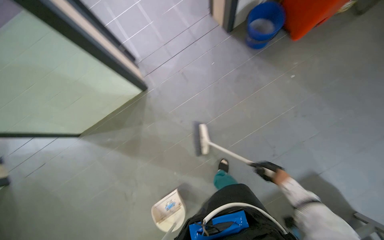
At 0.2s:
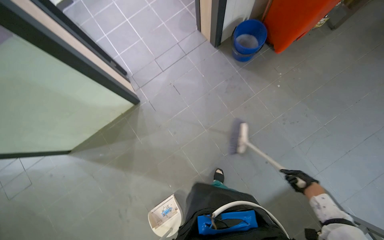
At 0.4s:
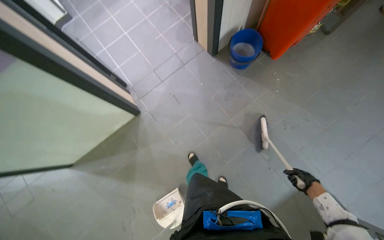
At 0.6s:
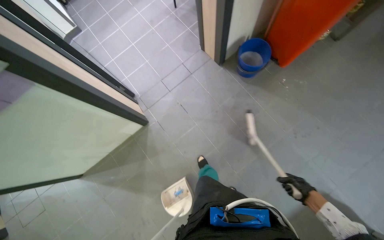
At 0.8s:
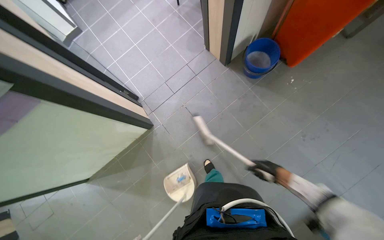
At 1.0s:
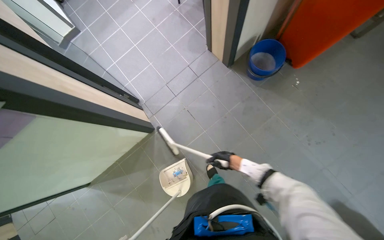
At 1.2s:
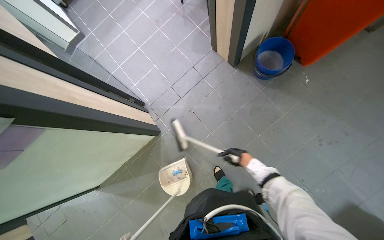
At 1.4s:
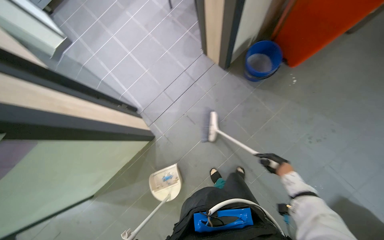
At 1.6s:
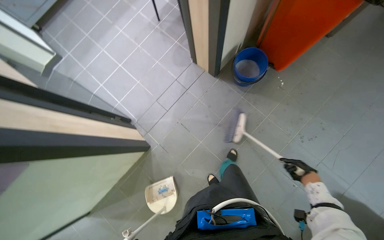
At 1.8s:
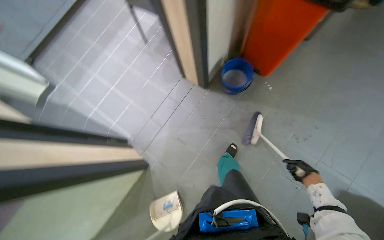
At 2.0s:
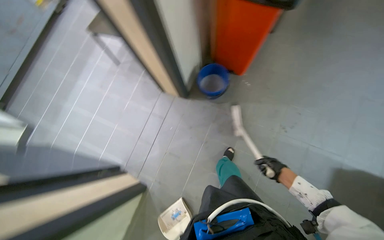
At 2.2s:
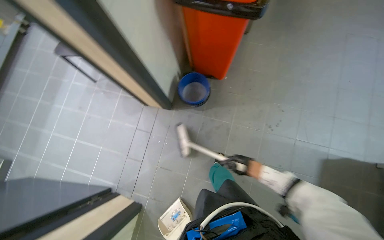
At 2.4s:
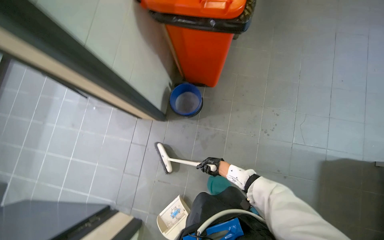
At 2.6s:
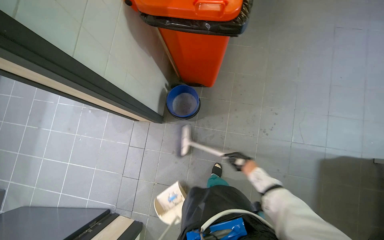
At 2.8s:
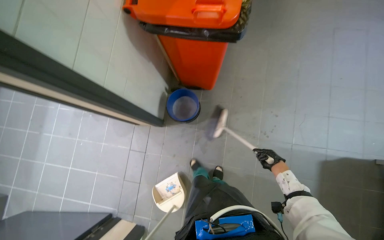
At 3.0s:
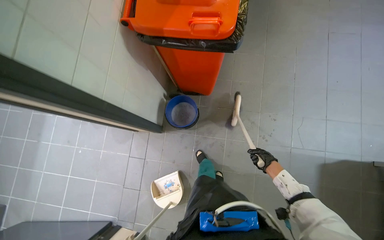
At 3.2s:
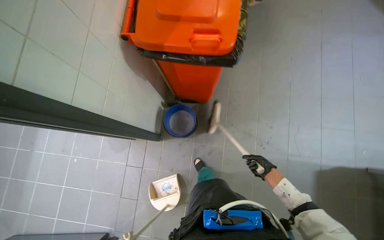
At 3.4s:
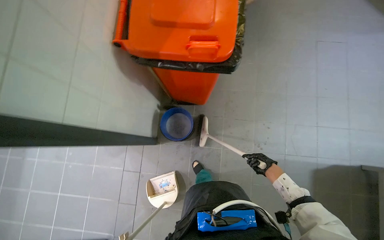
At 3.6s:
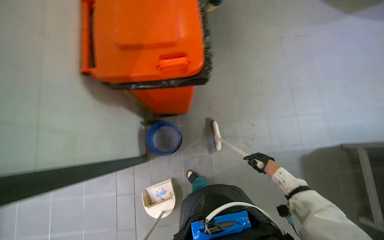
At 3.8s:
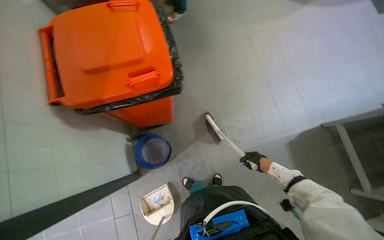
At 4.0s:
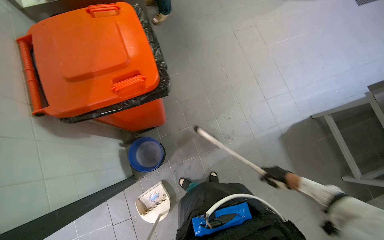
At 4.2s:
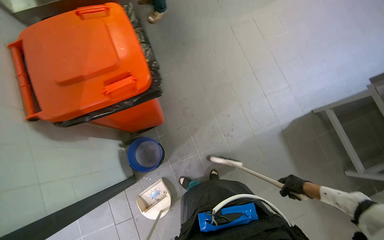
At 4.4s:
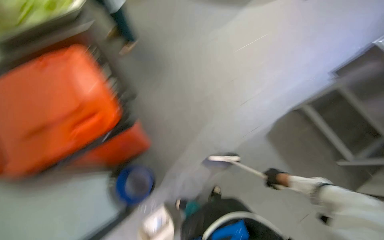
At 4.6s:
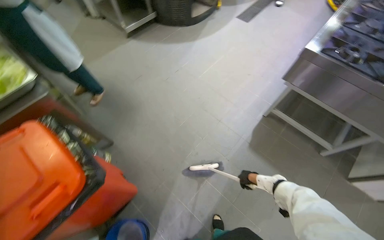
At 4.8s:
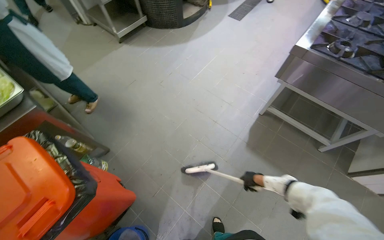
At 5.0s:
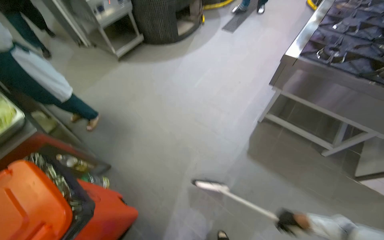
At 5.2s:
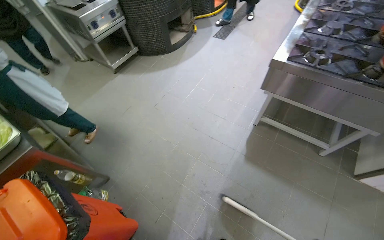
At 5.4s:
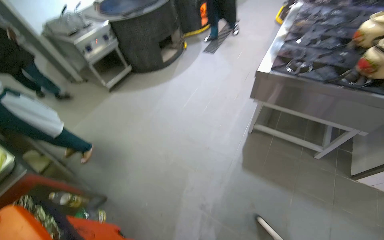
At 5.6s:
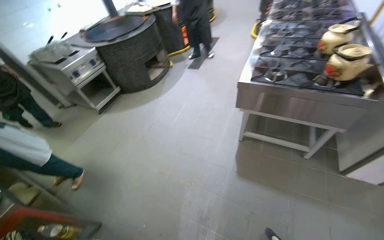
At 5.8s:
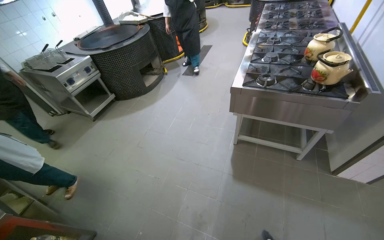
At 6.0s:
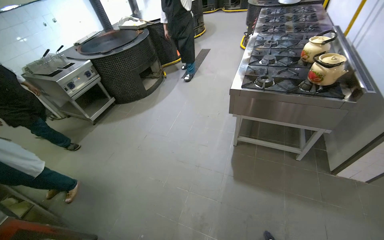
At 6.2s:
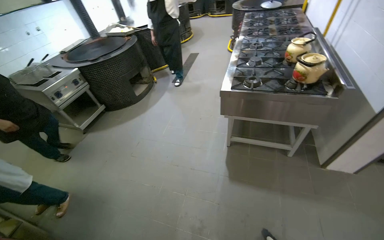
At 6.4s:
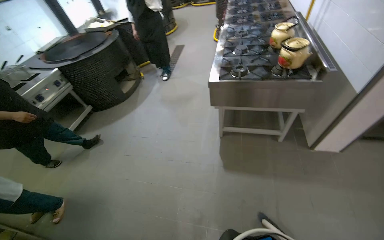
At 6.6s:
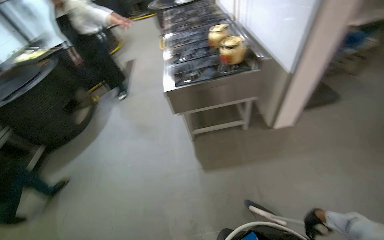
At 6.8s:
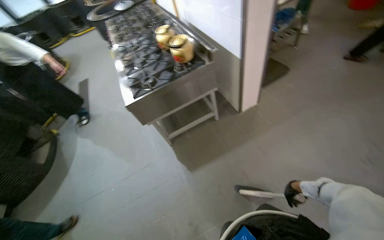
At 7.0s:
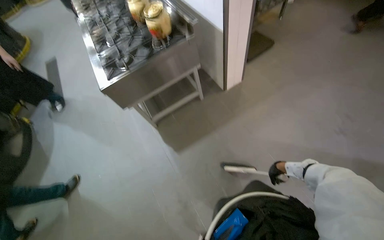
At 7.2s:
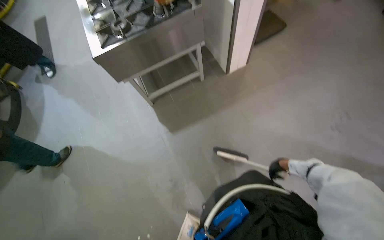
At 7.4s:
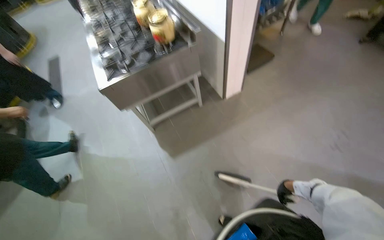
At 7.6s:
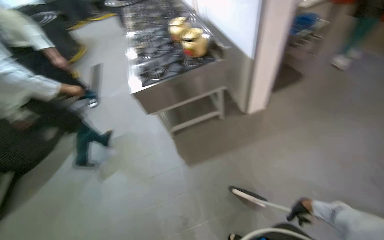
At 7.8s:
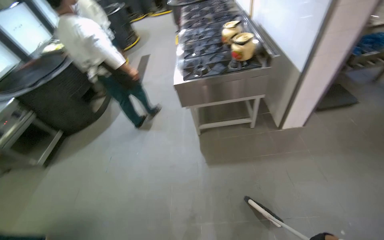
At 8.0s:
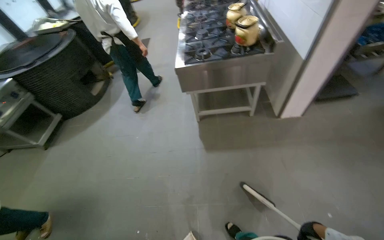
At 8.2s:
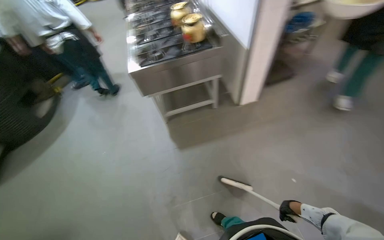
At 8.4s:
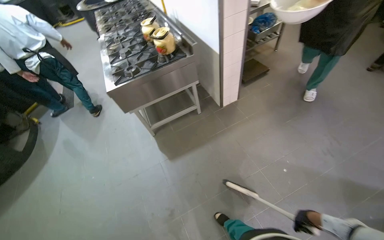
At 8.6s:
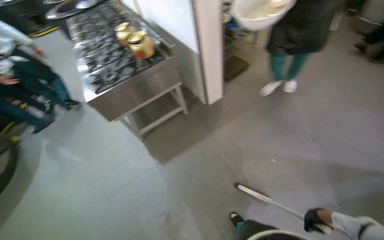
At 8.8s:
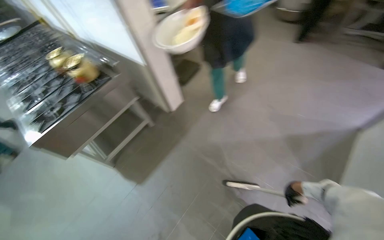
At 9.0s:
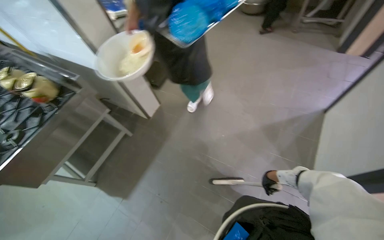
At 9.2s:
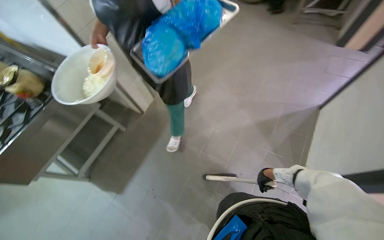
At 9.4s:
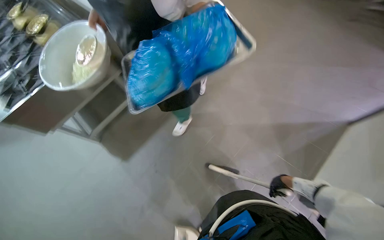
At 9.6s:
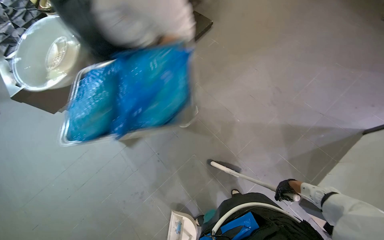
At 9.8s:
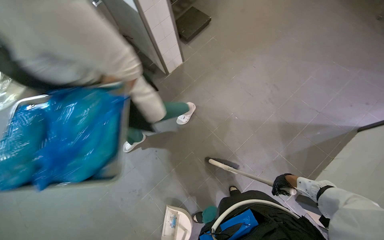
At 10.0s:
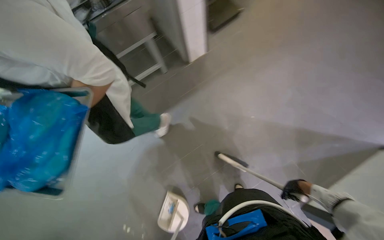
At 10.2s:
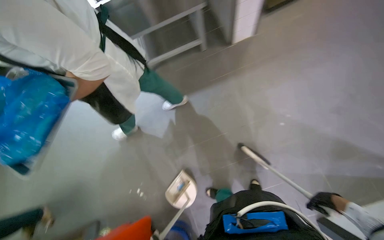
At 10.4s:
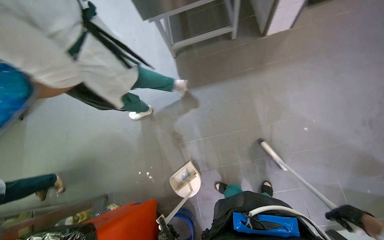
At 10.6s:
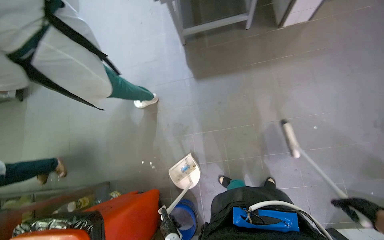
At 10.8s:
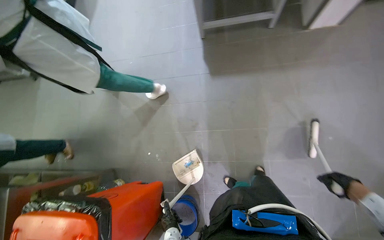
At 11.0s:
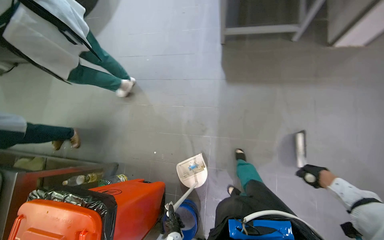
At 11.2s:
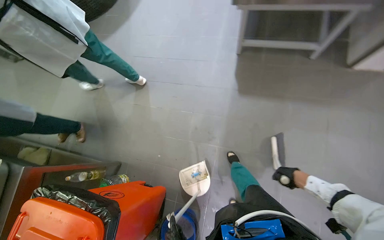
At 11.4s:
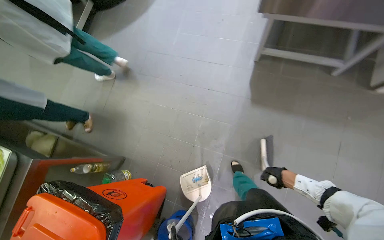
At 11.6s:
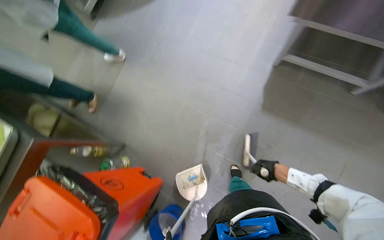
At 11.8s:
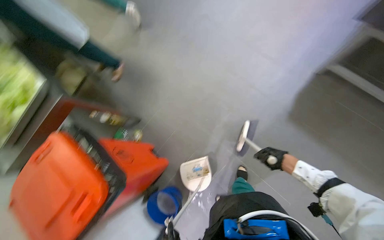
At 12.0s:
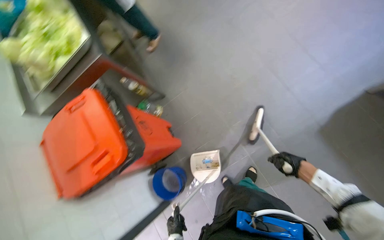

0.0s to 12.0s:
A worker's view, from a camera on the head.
Job: sweeping floor.
The whole recording: Sweeping kitchen floor. The worker sweeps the kitchen floor with a broom and dustpan, moving chairs to clean underneath them.
0.0s to 1.6s: The right hand moves left and right over about 35 cm, changing direction 2 times.
1.6s to 3.0s: The camera travels roughly 50 cm. Everything in view rotates roughly 35 degrees counterclockwise.
3.0s to 4.4s: The head turns to the right by roughly 40 degrees. The right hand travels nearer to the camera by some 15 cm.
4.4s to 6.0s: The wearer looks approximately 30 degrees further upward. The scene turns roughly 40 degrees counterclockwise in the picture.
6.0s to 7.6s: The wearer's head swings roughly 40 degrees to the right.
7.6s to 9.0s: The head rotates some 40 degrees to the right.
9.0s to 10.4s: The head rotates approximately 50 degrees to the left. The view tilts roughly 25 degrees downward.
10.4s to 12.0s: The camera is carried roughly 50 cm. The head rotates some 65 degrees to the left. The camera pitches downward, by roughly 20 degrees.

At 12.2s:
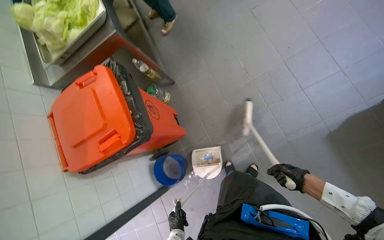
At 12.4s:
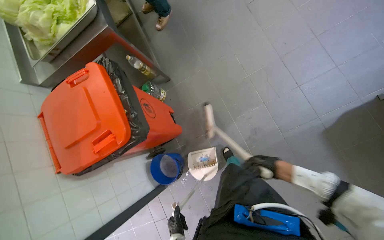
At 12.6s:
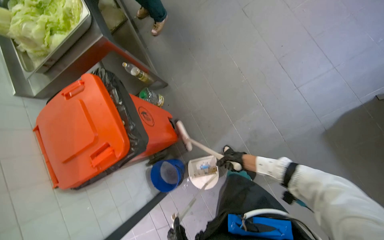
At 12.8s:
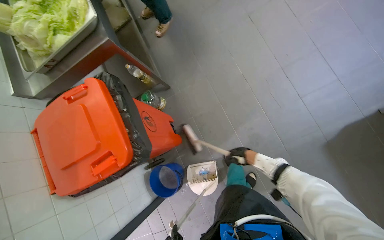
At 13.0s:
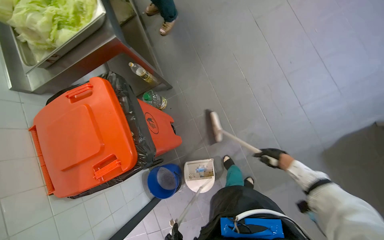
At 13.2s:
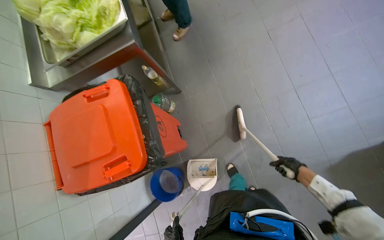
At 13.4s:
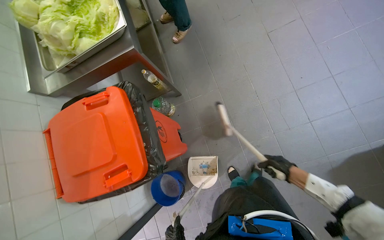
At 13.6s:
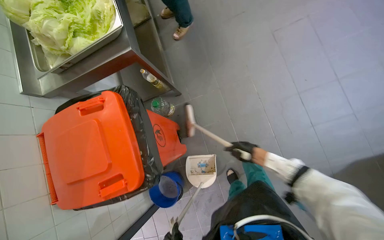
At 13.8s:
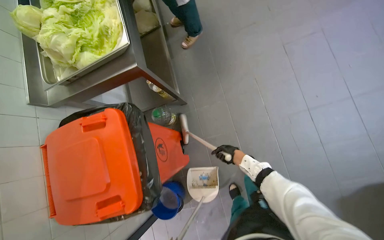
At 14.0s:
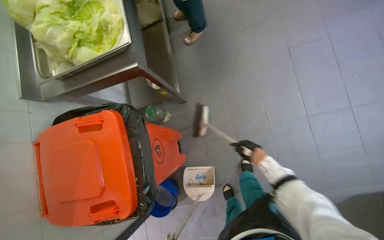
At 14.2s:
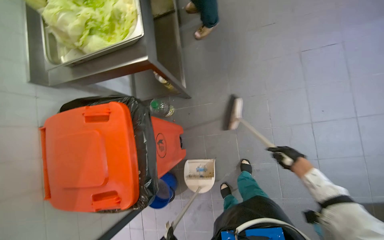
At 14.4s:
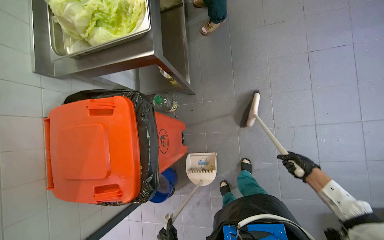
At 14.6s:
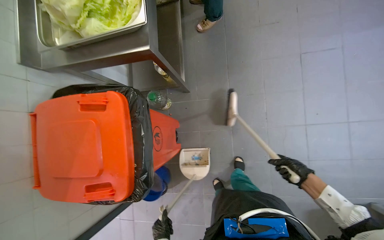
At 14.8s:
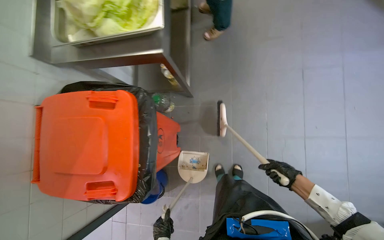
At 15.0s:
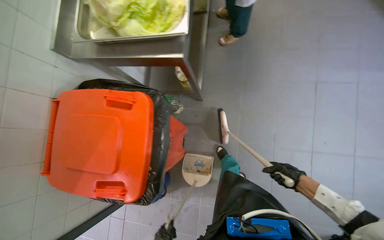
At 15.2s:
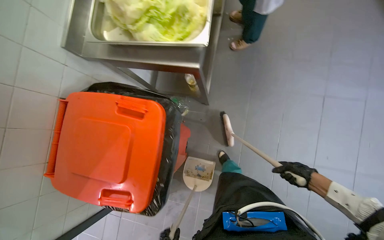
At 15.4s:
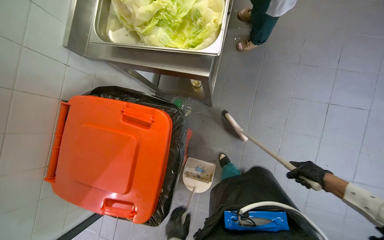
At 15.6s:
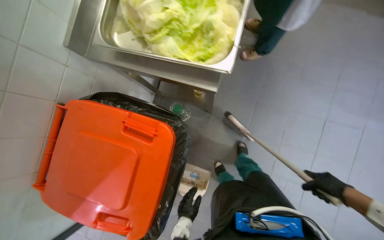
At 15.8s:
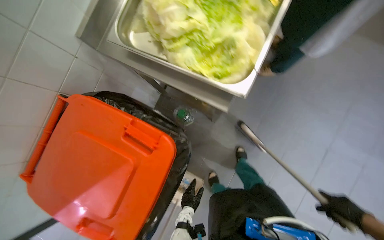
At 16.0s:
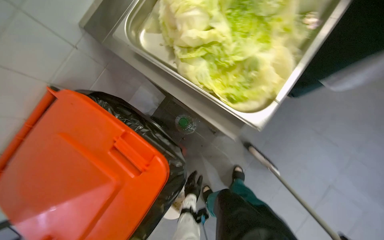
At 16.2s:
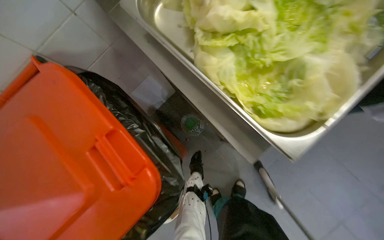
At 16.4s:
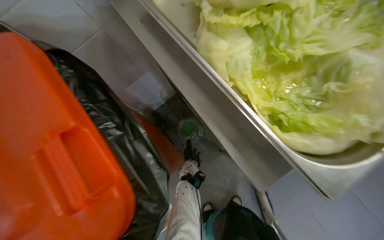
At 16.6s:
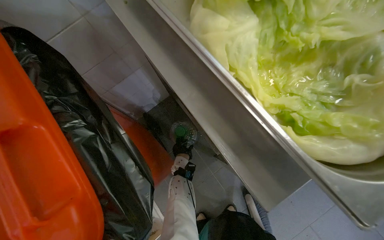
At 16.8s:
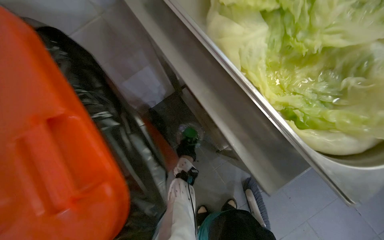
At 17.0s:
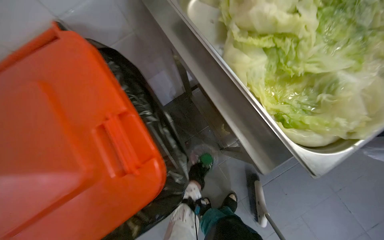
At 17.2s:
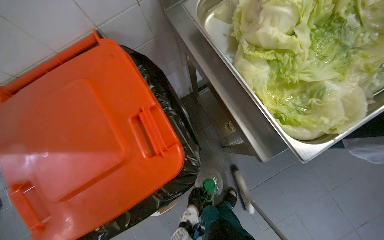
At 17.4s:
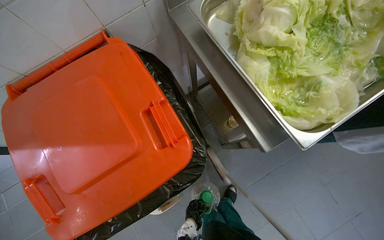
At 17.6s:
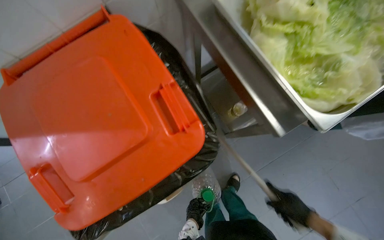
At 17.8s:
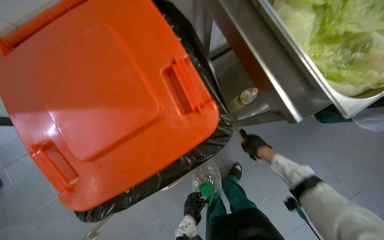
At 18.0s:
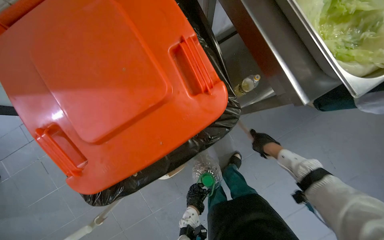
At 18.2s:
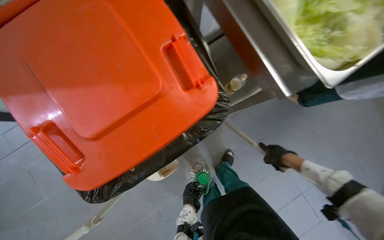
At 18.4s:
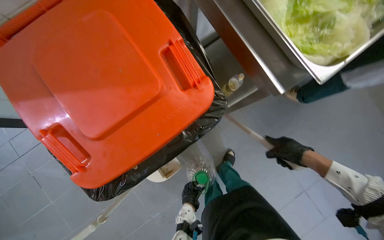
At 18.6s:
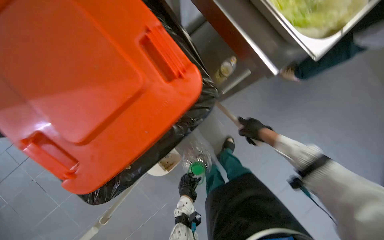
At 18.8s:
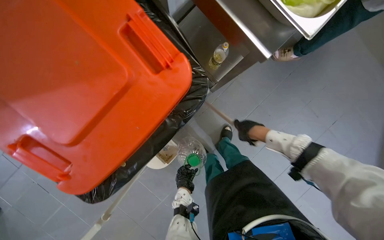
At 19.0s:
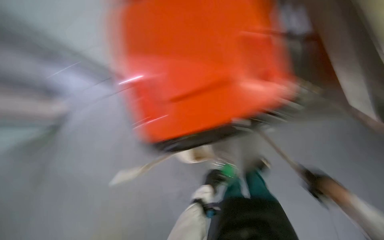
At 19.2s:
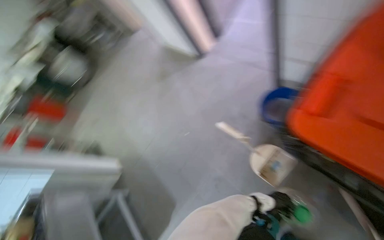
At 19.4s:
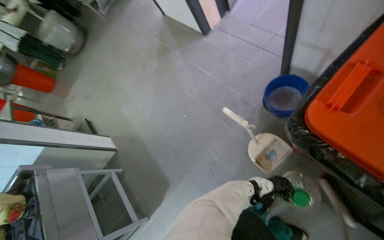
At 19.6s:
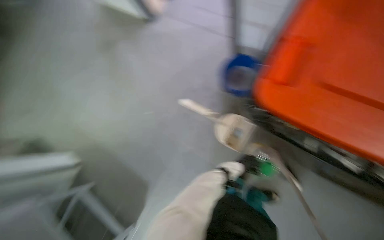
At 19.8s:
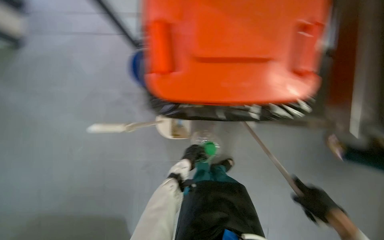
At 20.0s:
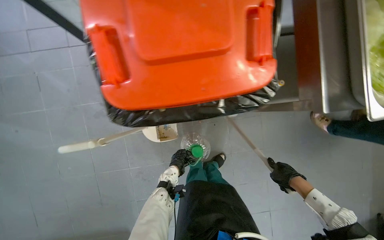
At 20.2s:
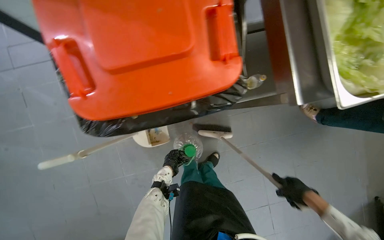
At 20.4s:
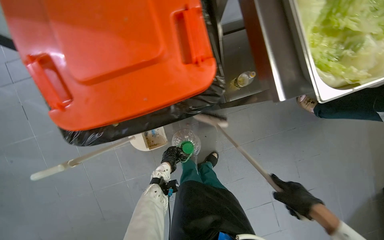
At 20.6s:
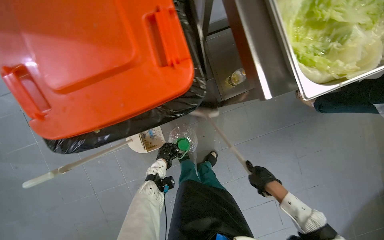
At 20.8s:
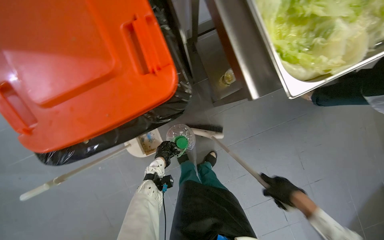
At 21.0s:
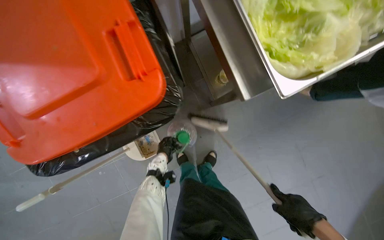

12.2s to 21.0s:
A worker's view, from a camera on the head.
Job: sweeping floor.
The whole recording: Sweeping kitchen floor. The worker sweeps the kitchen floor with a broom and dustpan, moving chairs to clean underneath them.
12.2s to 13.6s: The right hand swings left and right, some 20 cm each way, with 2 reversals.
13.6s to 15.2s: The scene turns approximately 30 degrees clockwise in the picture.
15.2s to 16.6s: The camera is carried some 50 cm. The scene turns approximately 45 degrees clockwise in the picture.
18.0s to 19.6s: The view tilts roughly 15 degrees downward.
19.6s to 21.0s: The wearer looks roughly 60 degrees further to the right.
